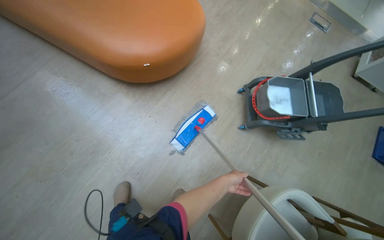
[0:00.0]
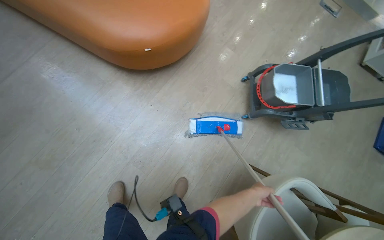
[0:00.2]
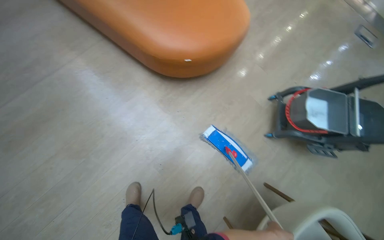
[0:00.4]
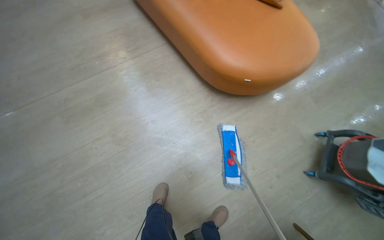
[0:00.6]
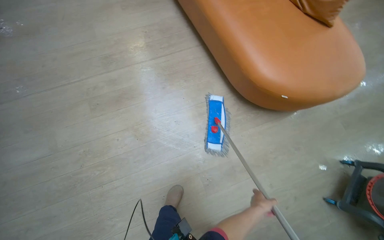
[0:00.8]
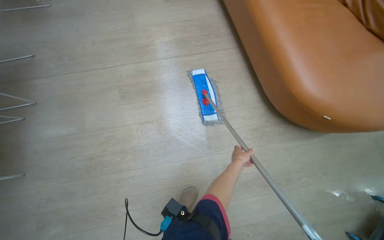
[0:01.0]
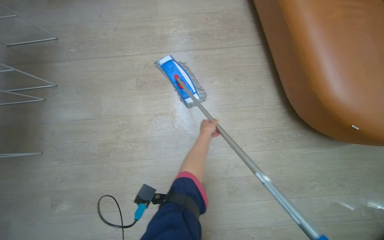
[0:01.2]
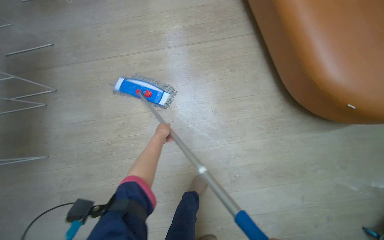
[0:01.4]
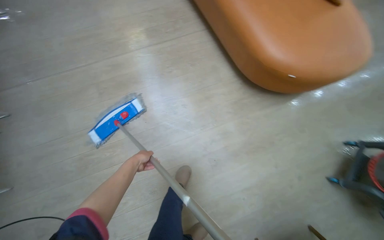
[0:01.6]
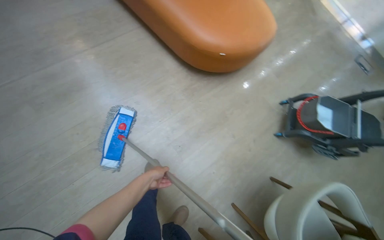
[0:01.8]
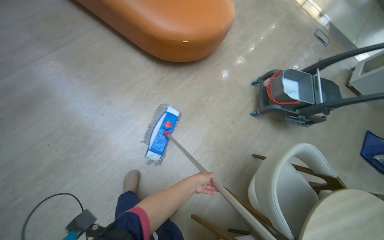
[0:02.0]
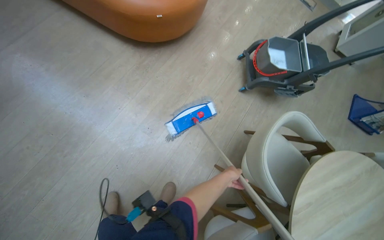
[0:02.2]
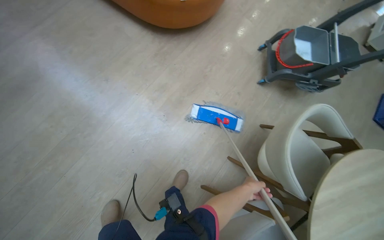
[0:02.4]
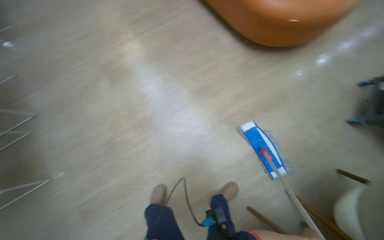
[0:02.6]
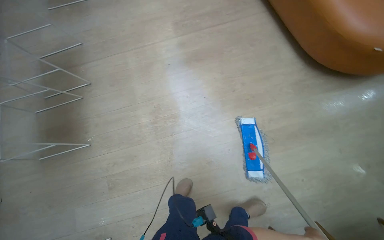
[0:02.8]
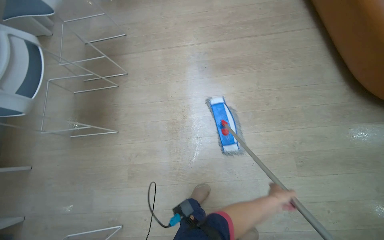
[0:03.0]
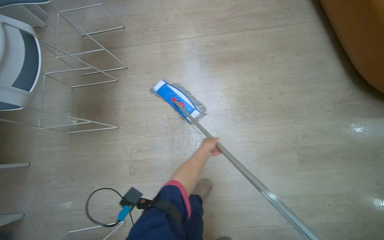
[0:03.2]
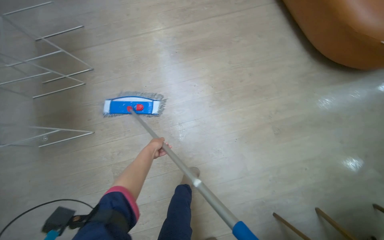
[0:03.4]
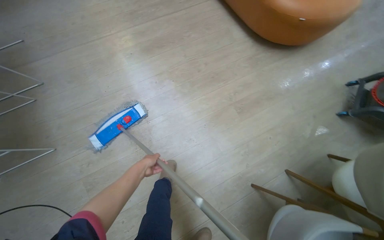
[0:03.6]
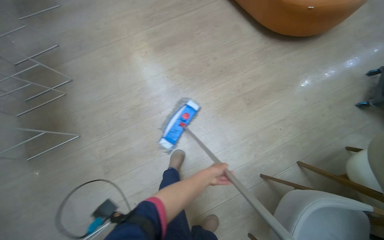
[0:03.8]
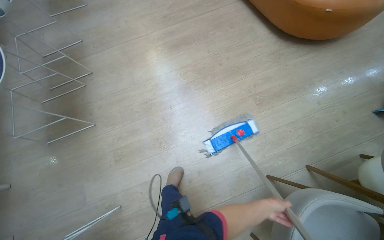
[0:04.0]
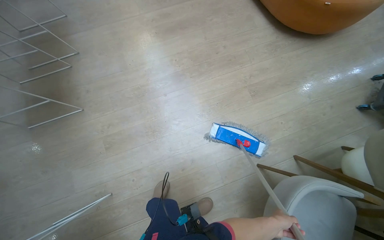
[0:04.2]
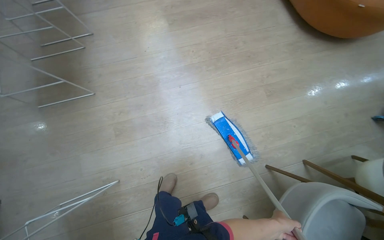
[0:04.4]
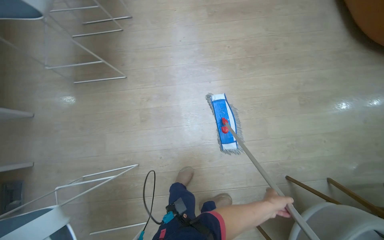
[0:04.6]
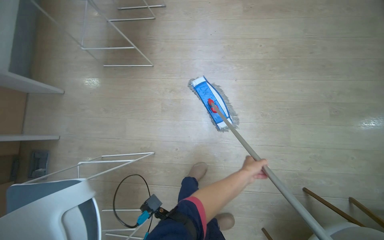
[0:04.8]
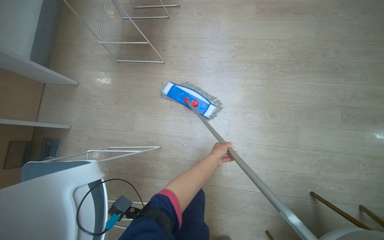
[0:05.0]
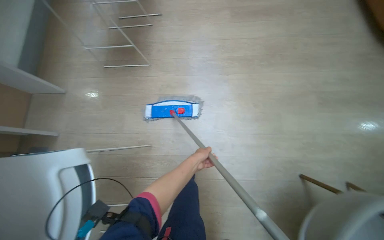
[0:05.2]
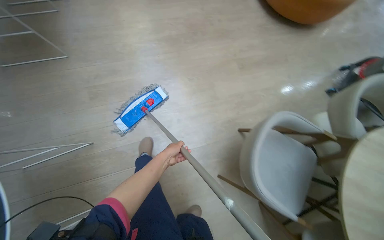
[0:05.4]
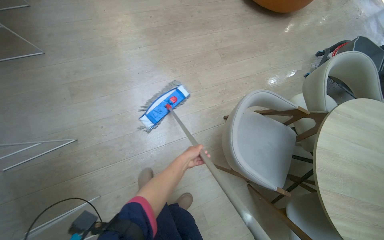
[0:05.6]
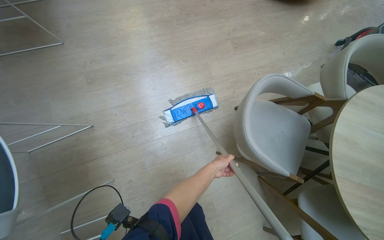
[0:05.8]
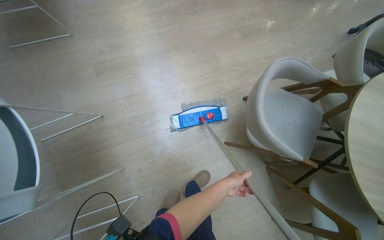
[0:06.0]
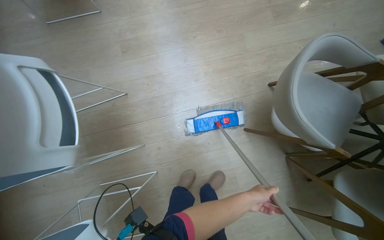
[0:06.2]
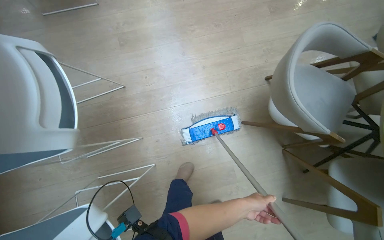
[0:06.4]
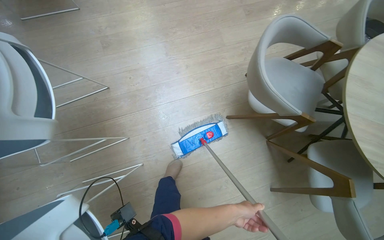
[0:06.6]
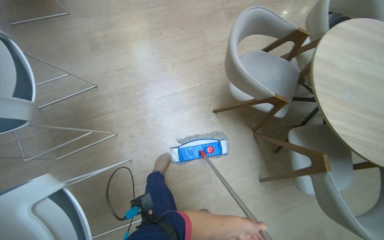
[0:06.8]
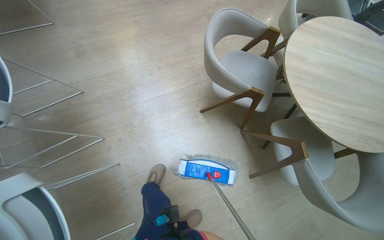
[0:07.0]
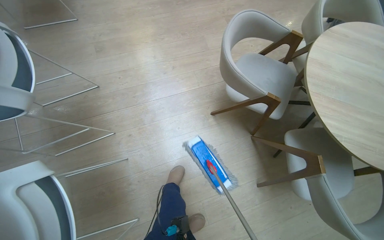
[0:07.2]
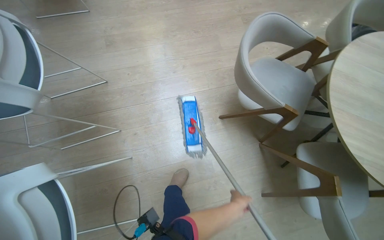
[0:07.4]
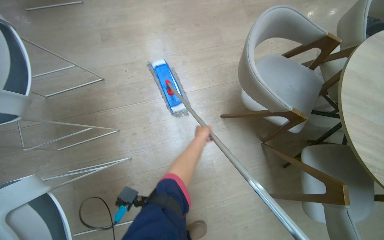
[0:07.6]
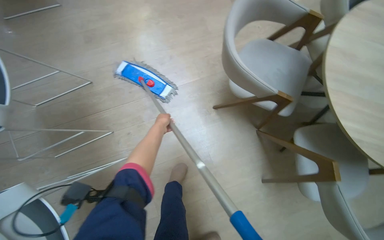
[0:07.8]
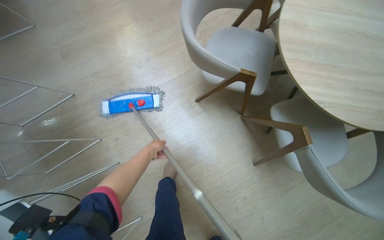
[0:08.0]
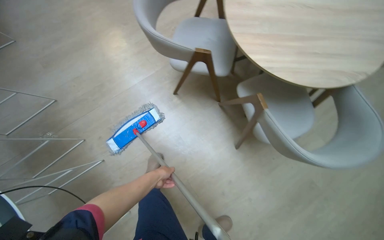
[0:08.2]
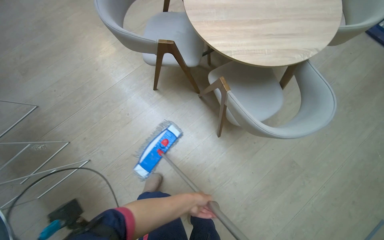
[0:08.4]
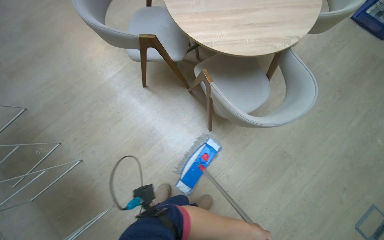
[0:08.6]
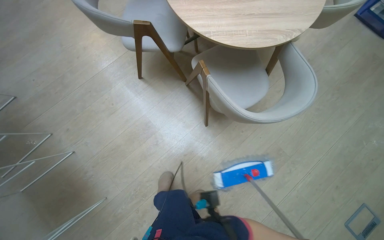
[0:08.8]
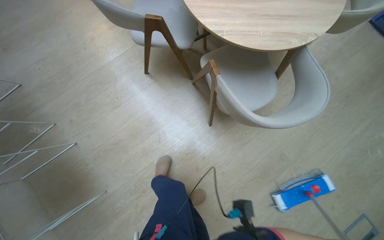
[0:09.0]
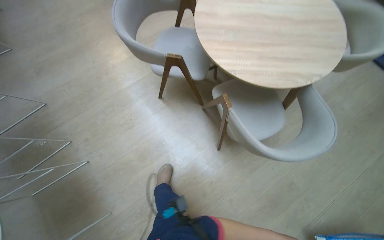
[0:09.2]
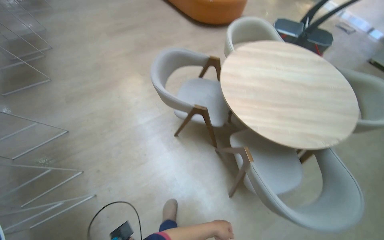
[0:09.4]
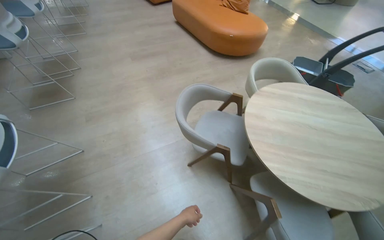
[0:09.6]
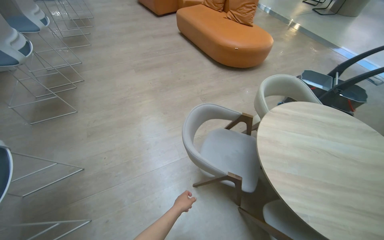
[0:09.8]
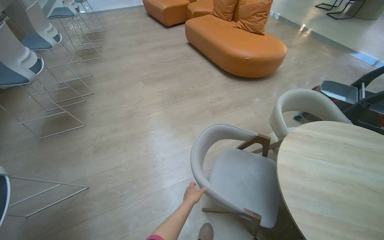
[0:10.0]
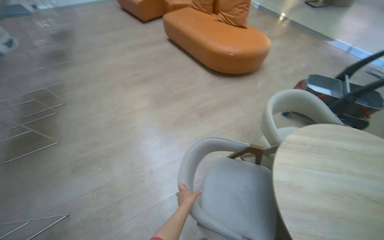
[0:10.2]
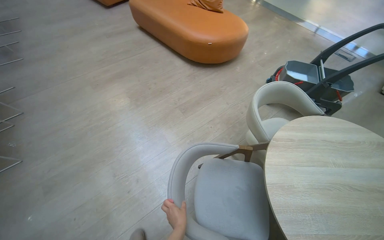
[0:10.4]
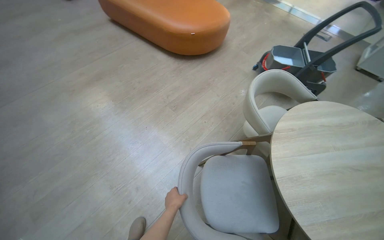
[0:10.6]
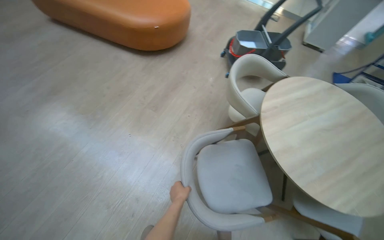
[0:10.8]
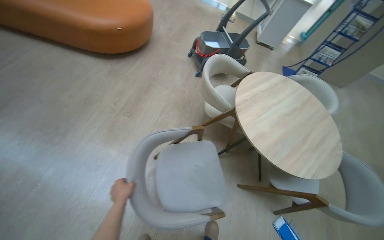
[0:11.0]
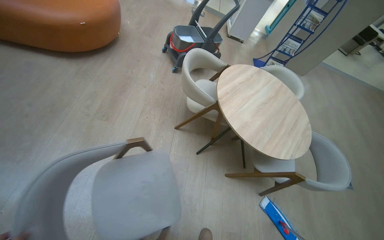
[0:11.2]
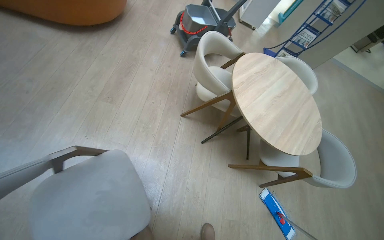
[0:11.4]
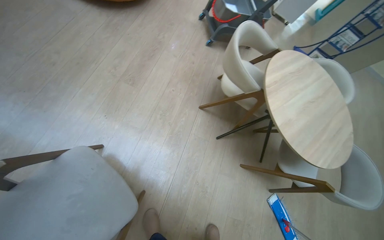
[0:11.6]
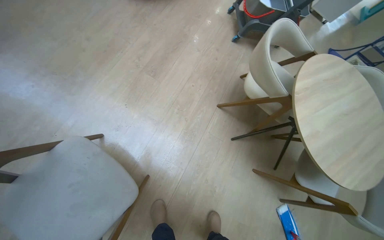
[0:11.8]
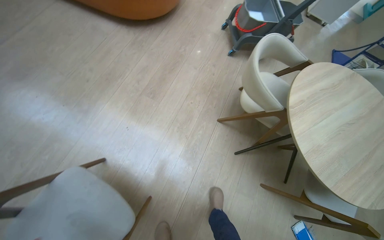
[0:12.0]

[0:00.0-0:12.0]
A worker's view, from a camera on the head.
Job: mopping floor.
The whole recording: Mopping light-colored floor. The worker mops the light-colored floor, moving furniture and rinsing the mop head as needed.
0:00.0 to 0:01.6: The wearer moves about 60 cm. The head turns to the left by some 35 degrees.
0:01.6 to 0:03.0: The camera travels some 50 cm.
0:03.0 to 0:04.4: The camera travels some 40 cm.
0:04.4 to 0:06.0: The head travels about 80 cm.
0:07.6 to 0:09.0: The head travels approximately 70 cm.
0:09.0 to 0:10.4: The head travels roughly 90 cm. The view tips upward by about 20 degrees.
0:10.4 to 0:12.0: The head travels about 50 cm. The wearer looks some 30 degrees further to the right. The camera pitches downward, by some 15 degrees.

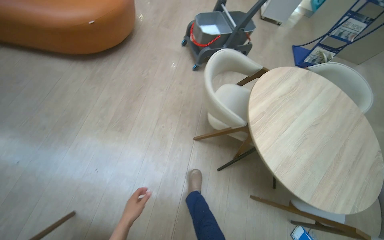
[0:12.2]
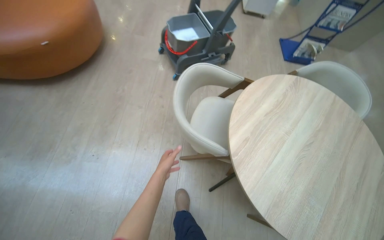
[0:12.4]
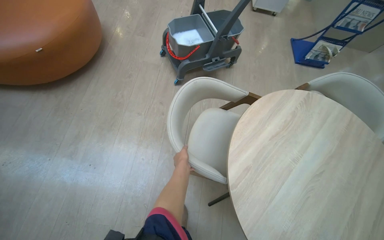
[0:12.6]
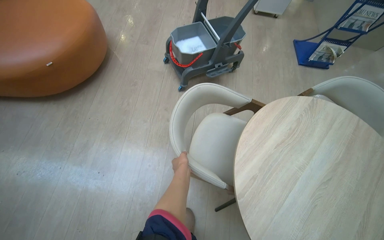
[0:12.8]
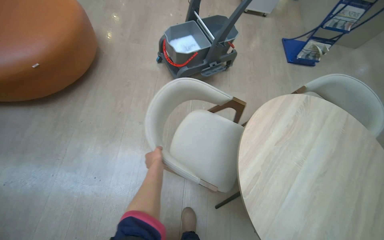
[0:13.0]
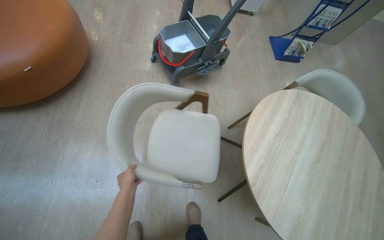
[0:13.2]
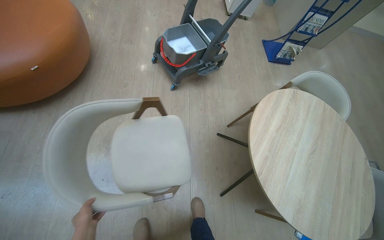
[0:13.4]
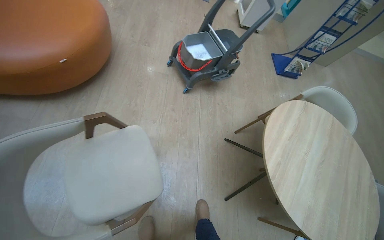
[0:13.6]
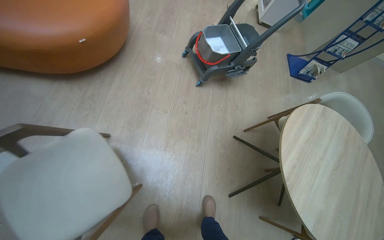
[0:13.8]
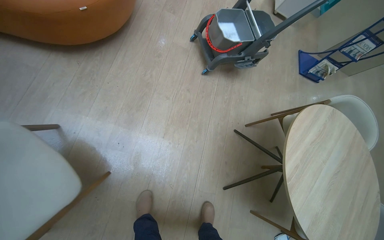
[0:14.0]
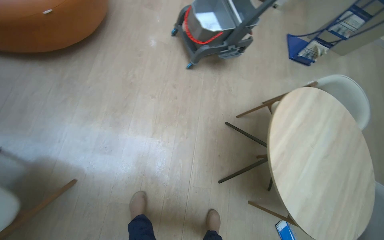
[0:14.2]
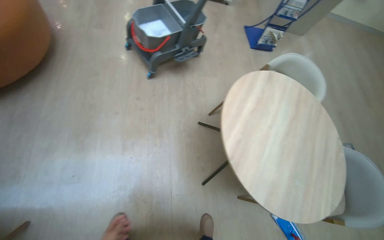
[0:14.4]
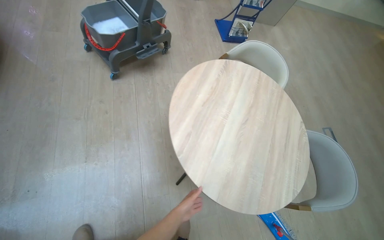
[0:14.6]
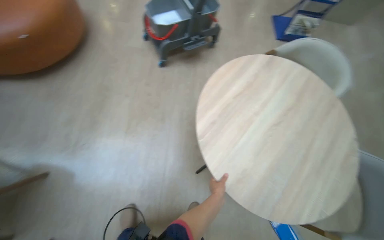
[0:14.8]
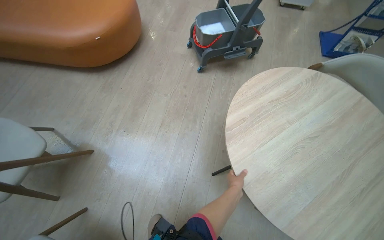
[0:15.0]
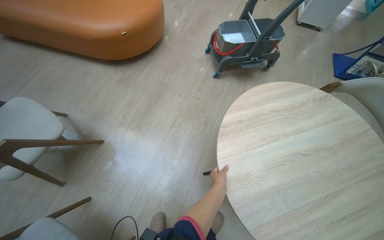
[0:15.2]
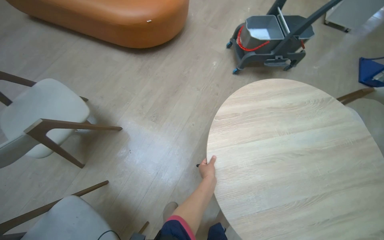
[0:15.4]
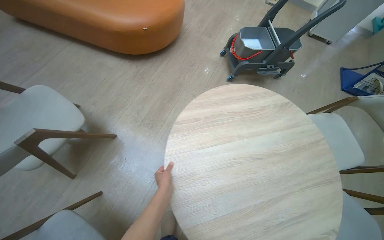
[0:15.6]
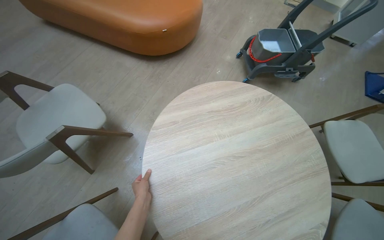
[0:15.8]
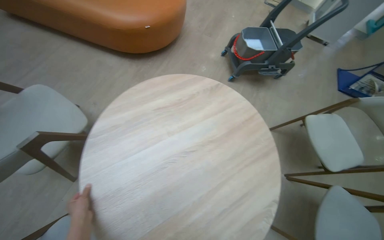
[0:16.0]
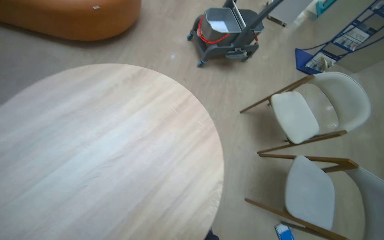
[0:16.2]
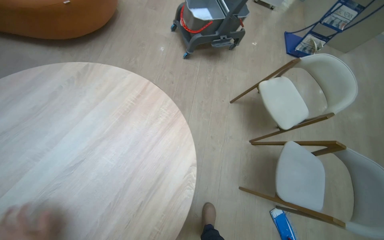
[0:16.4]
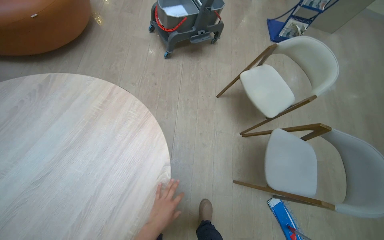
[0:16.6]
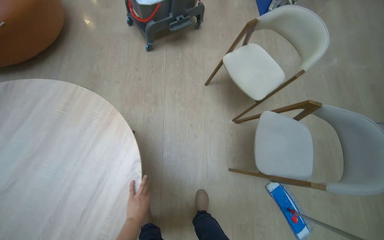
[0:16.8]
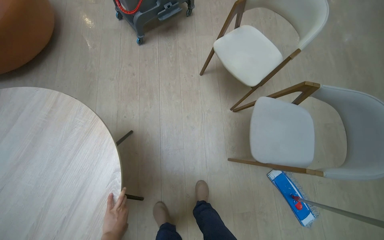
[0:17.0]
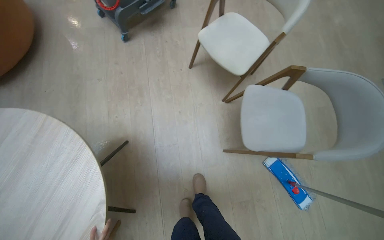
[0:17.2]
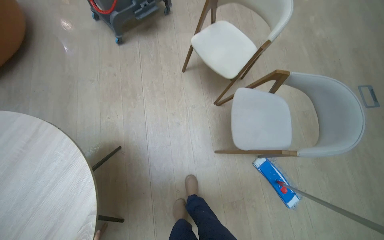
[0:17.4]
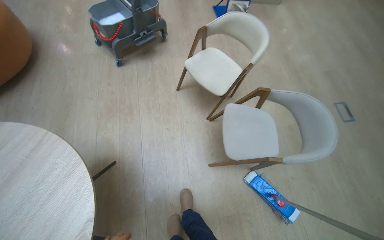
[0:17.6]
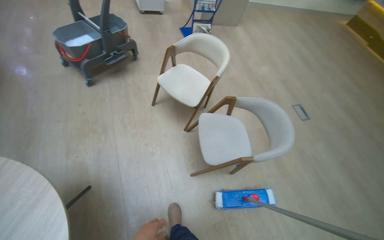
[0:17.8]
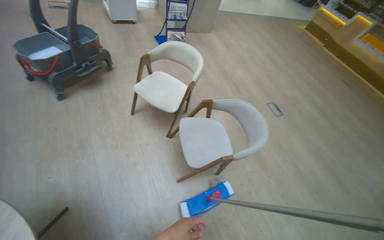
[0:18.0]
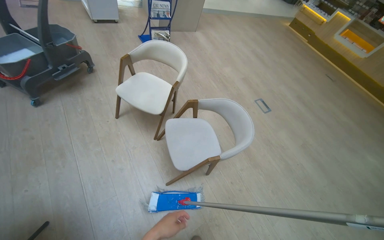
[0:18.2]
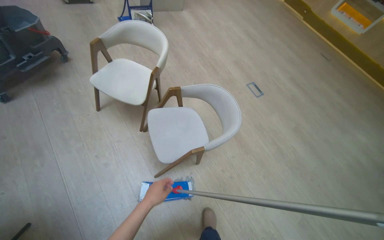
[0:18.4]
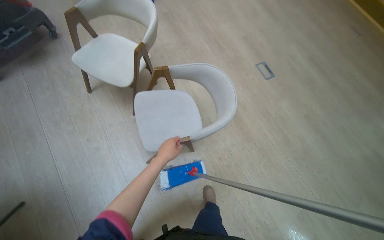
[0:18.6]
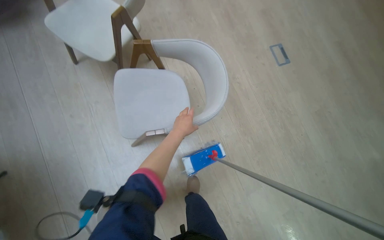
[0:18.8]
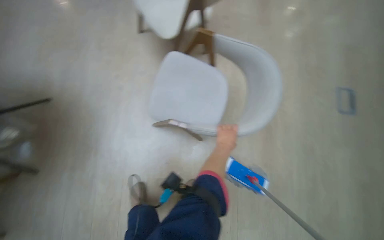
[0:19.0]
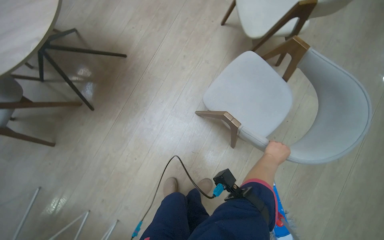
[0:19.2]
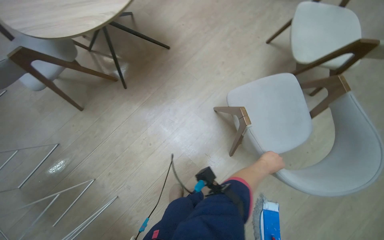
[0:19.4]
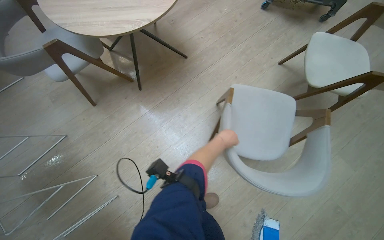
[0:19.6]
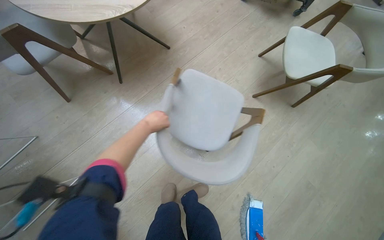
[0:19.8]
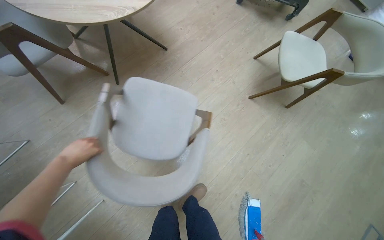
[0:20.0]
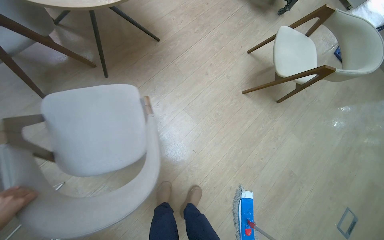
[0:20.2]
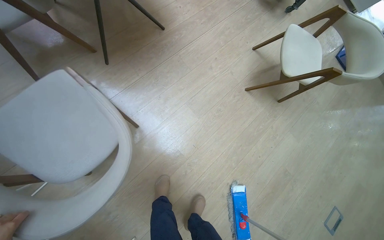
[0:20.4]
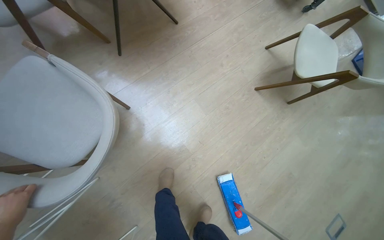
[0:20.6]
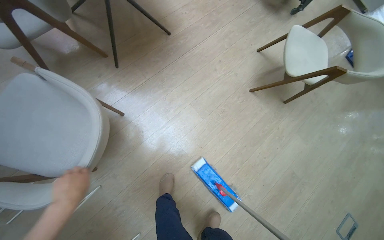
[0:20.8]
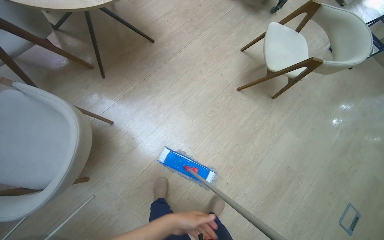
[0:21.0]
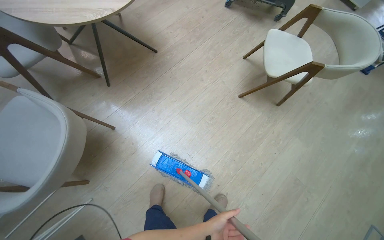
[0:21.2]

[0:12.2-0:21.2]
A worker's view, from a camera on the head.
Job: mopping floor.
The whole recording: Mopping light-colored floor. The worker mops the light-colored floor, moving furniture and rinsing the mop head as needed.
0:12.2 to 0:13.8: The camera is carried approximately 50 cm.
0:13.8 to 0:15.2: The camera is carried about 50 cm. The camera sweeps to the left, by about 20 degrees.
0:15.2 to 0:16.6: The wearer looks some 20 degrees further to the right.
0:16.6 to 0:18.2: The camera travels about 50 cm. The wearer looks roughly 35 degrees further to the right.
0:18.2 to 0:19.8: The wearer looks some 80 degrees further to the left. The camera pitches downward, by some 20 degrees.
